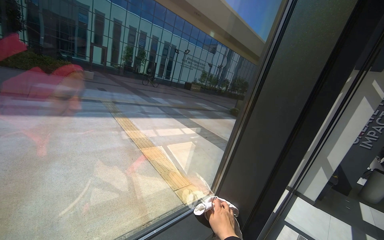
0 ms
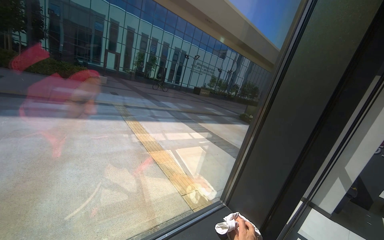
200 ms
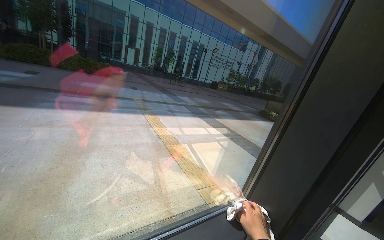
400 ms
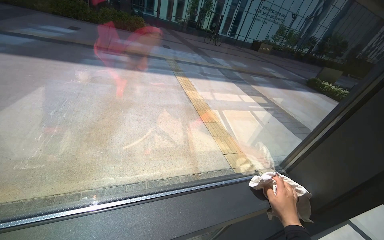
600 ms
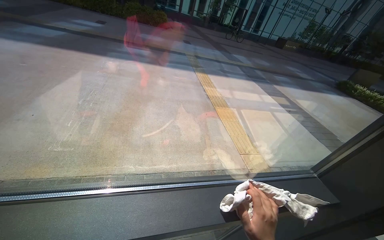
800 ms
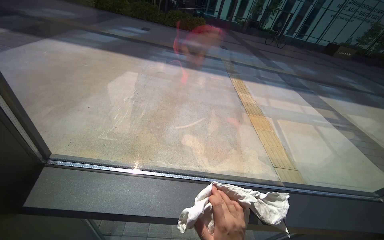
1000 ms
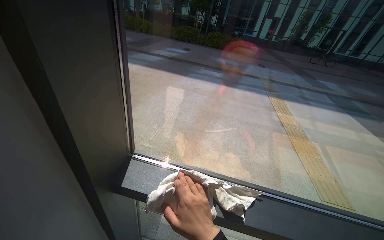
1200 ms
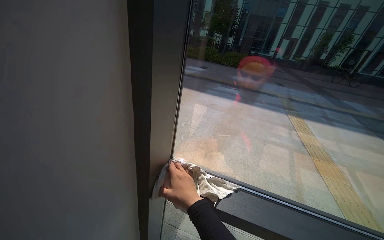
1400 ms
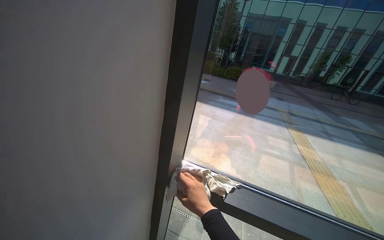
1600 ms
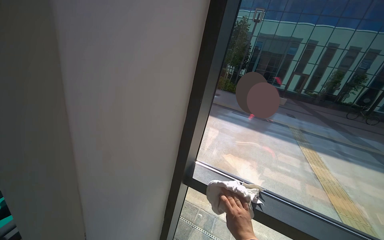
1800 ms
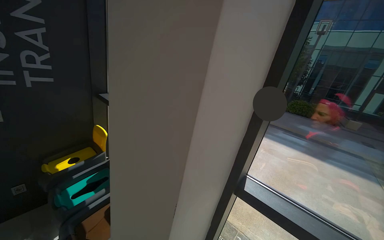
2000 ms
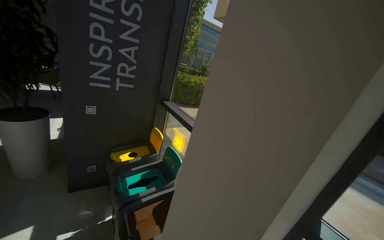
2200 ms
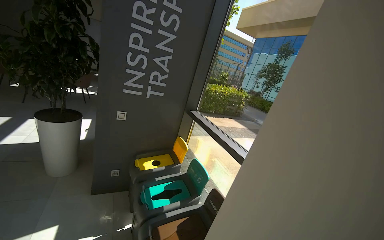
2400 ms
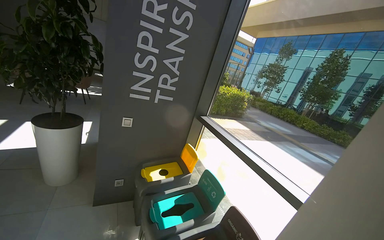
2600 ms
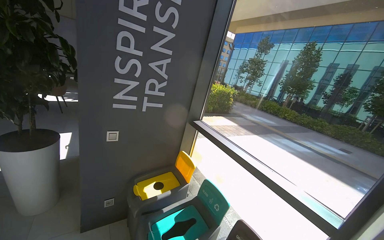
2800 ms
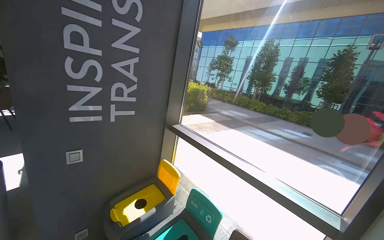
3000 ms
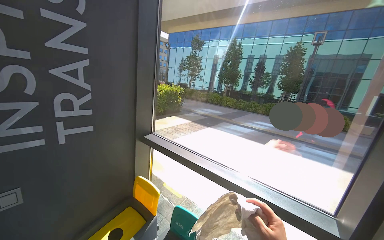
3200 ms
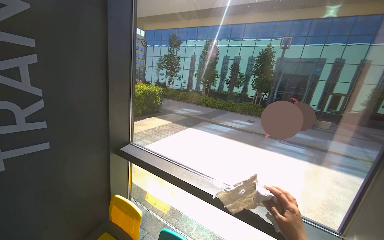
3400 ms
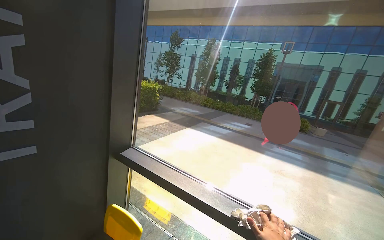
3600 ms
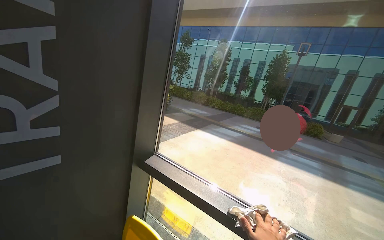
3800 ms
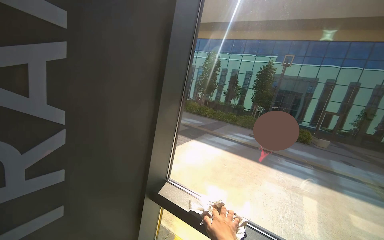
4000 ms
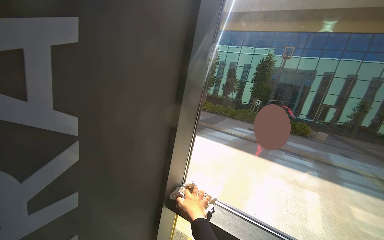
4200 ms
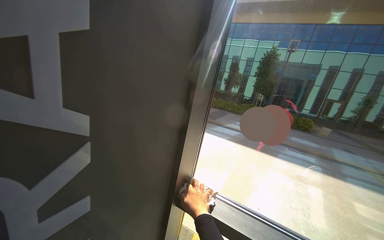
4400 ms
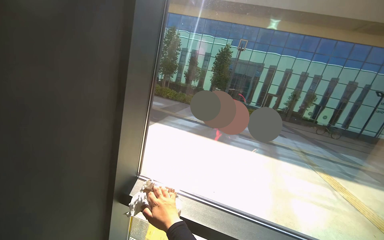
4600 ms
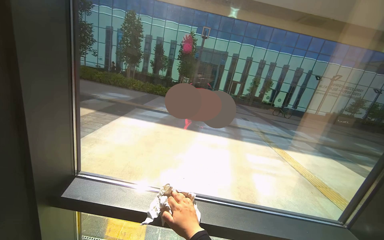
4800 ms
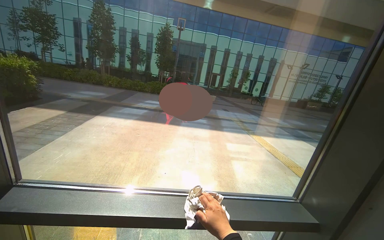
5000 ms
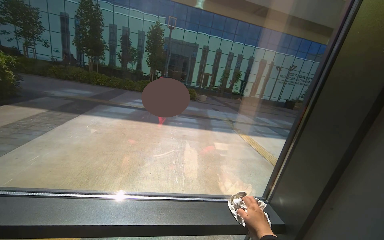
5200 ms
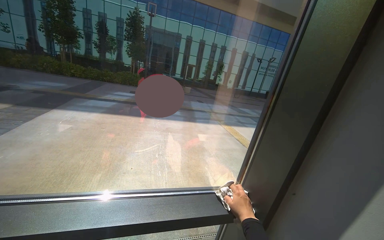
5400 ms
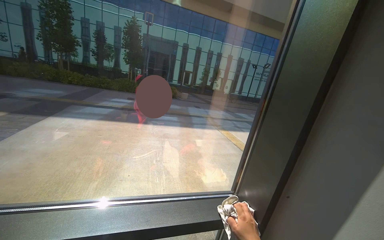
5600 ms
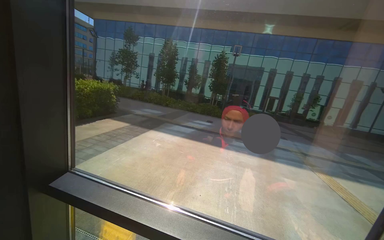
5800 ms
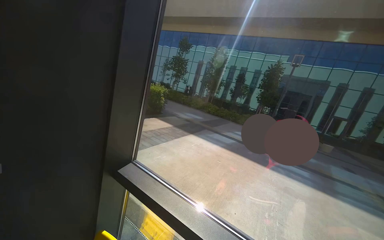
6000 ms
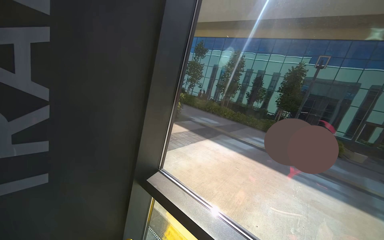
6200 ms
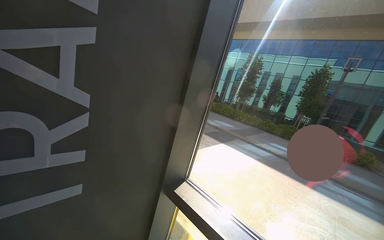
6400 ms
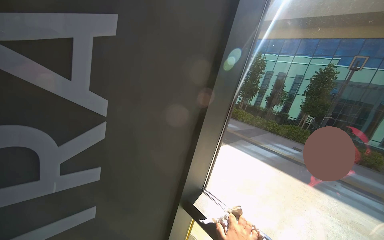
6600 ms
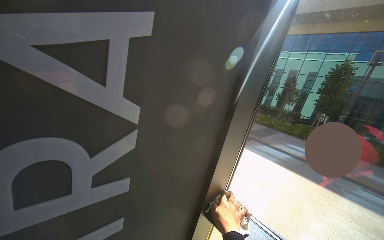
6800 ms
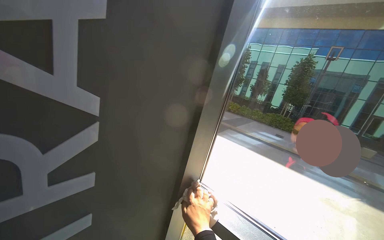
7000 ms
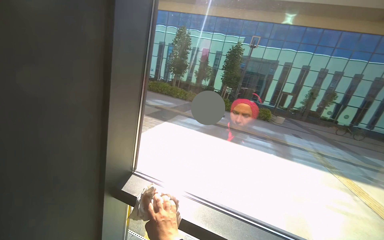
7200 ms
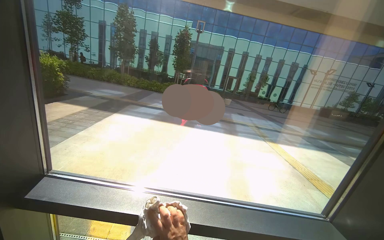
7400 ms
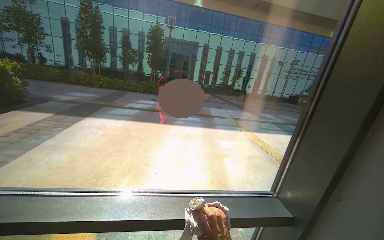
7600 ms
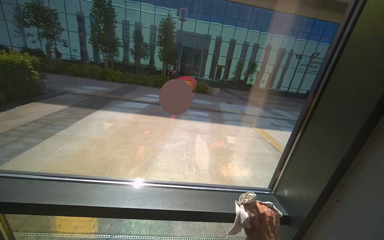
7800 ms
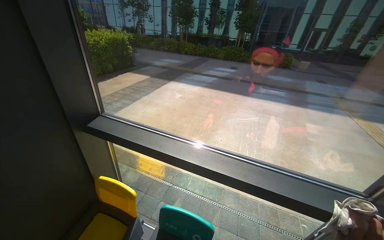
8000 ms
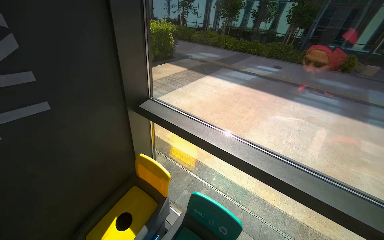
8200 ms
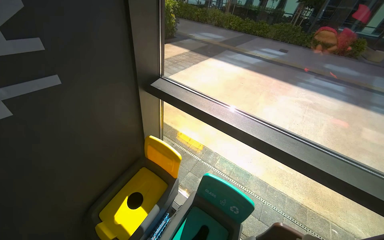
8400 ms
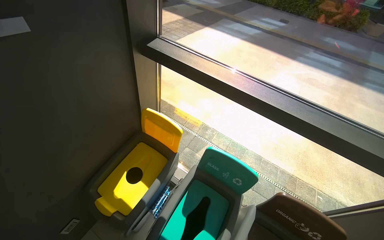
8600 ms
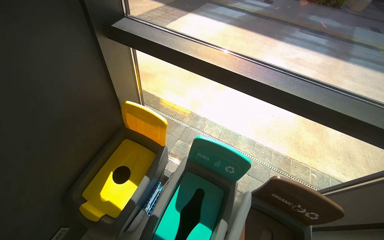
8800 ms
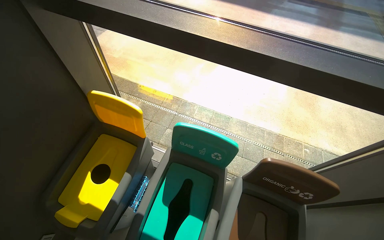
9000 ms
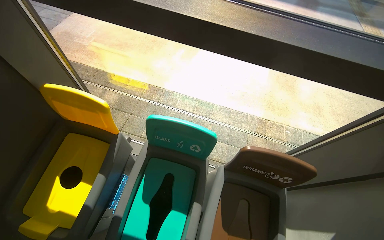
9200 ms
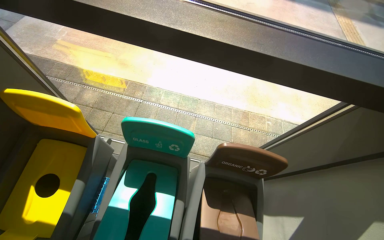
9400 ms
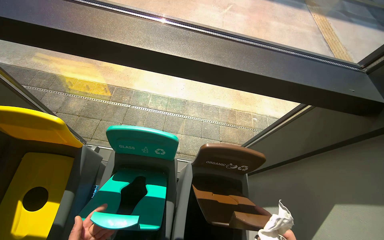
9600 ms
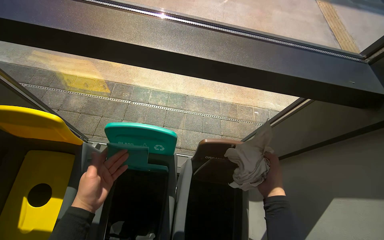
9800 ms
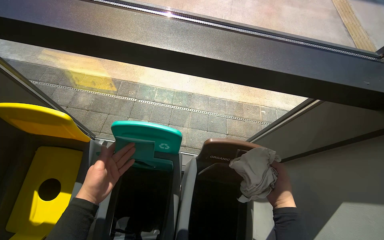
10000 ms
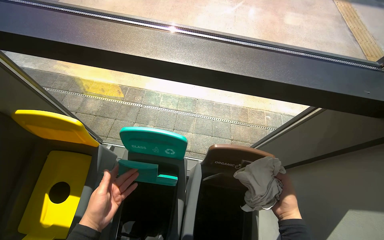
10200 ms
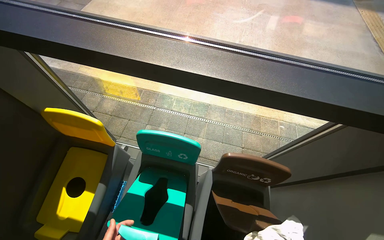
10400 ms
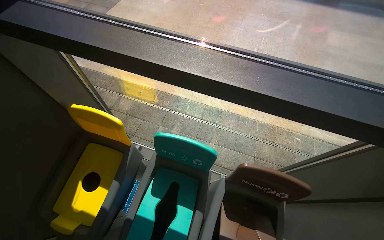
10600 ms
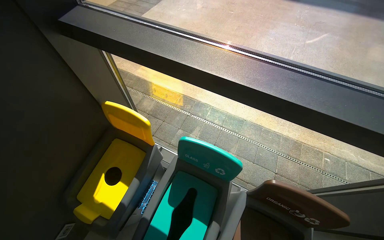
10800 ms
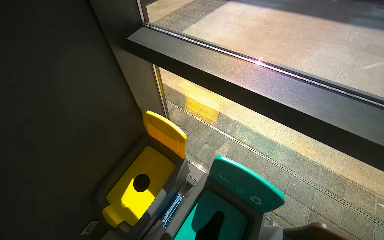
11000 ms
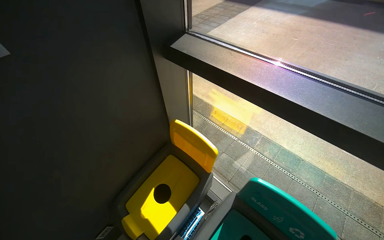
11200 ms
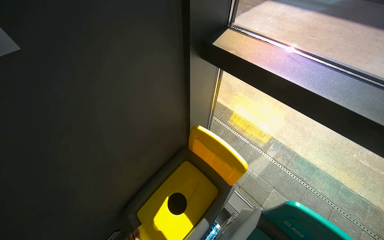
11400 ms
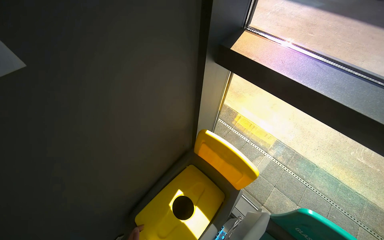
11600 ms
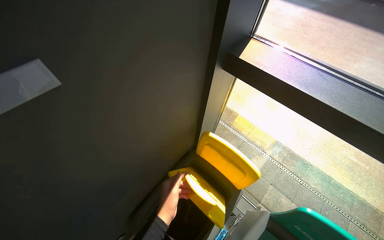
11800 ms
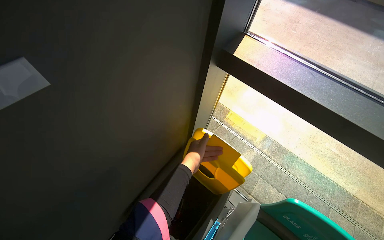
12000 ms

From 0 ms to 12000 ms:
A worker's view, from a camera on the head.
Job: cleaning windows.
The whole recording: Cleaning lobby windows. The worker cleans the frames and glass of the lobby windows with a cloth.
From 0 ms to 1600 ms: The camera travels about 50 cm. The head rotates roughly 60 degrees to the left.
From 1600 ms to 3000 ms: The wearer moves roughly 70 cm. The wearer looks about 30 degrees further to the left. The camera pitches upward, by some 15 degrees.
From 3000 ms to 4400 ms: The head travels about 80 cm. The view swings some 20 degrees to the right.
From 6000 ms to 7600 ms: The wearer looks approximately 40 degrees further to the right.
From 7600 ms to 9000 ms: The view pans to the left by approximately 30 degrees. The view tilts about 35 degrees downward.
From 10400 ms to 12000 ms: The camera travels some 50 cm. The wearer's head swings about 30 degrees to the left.

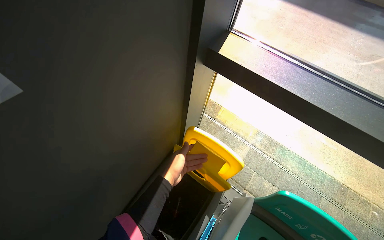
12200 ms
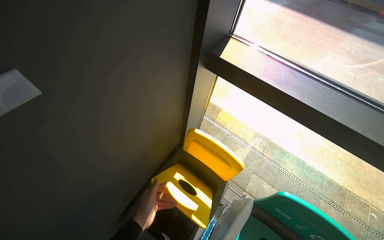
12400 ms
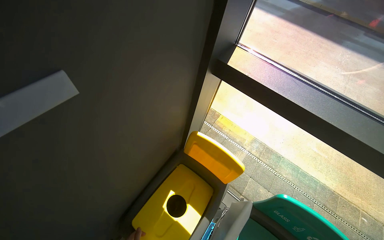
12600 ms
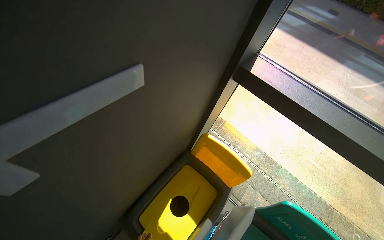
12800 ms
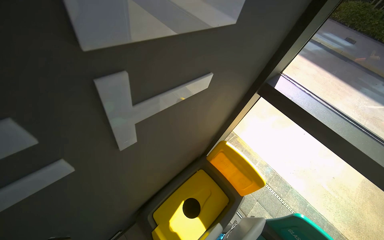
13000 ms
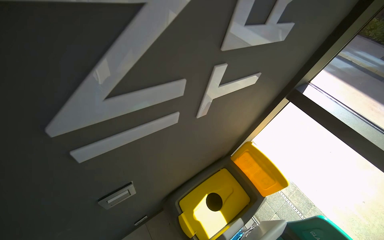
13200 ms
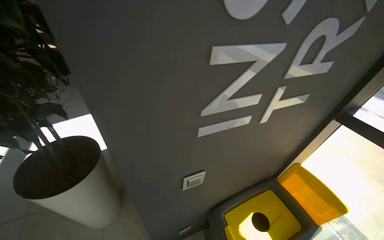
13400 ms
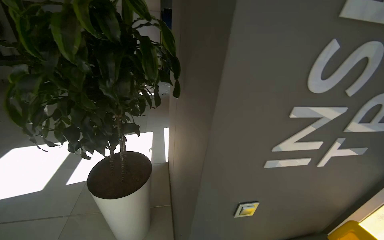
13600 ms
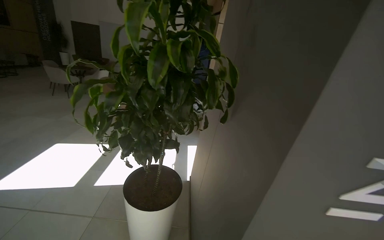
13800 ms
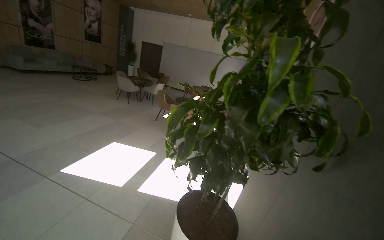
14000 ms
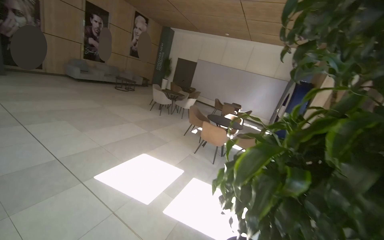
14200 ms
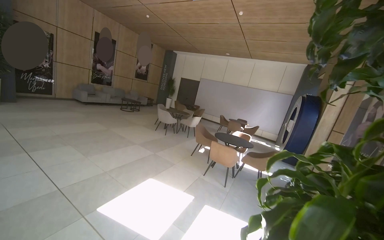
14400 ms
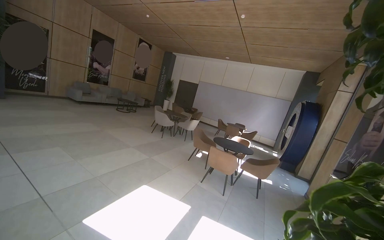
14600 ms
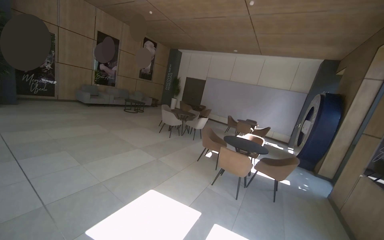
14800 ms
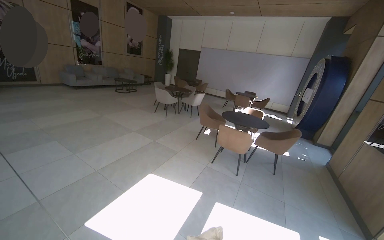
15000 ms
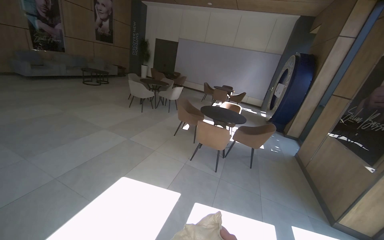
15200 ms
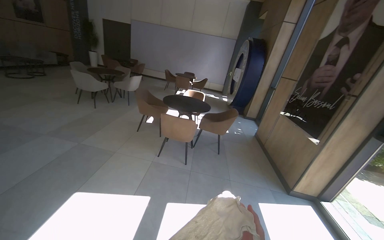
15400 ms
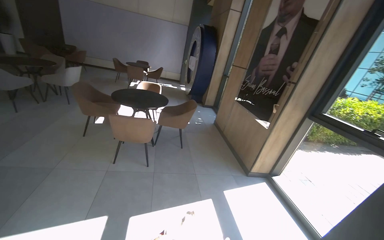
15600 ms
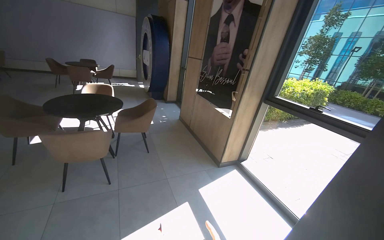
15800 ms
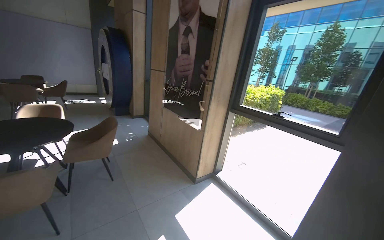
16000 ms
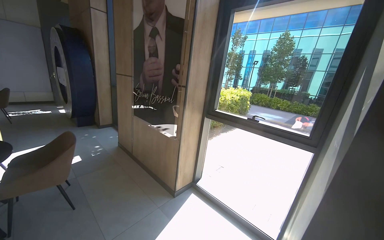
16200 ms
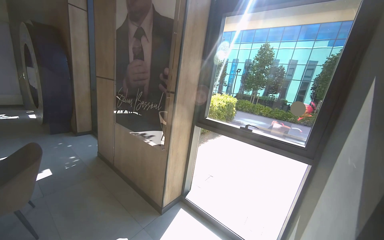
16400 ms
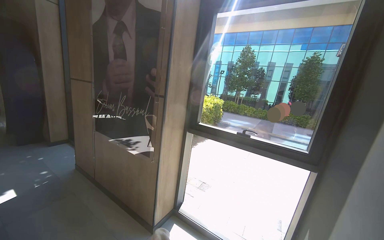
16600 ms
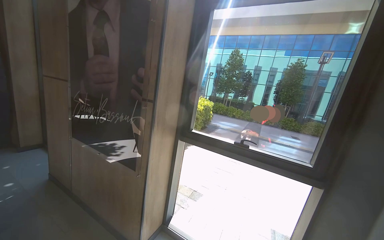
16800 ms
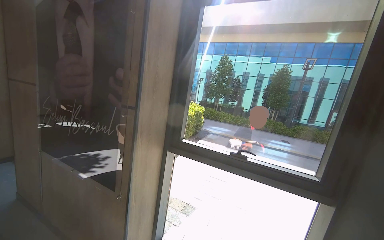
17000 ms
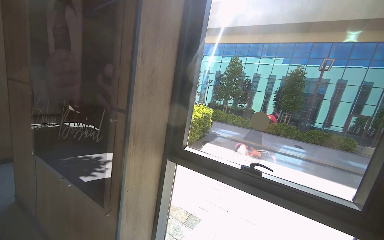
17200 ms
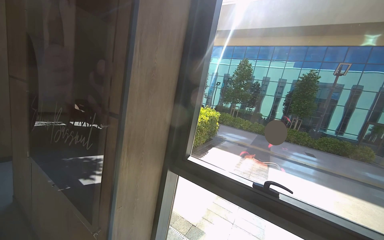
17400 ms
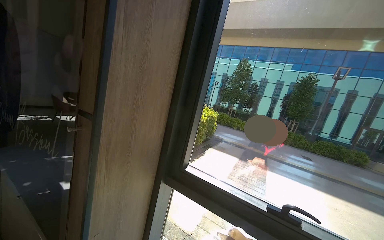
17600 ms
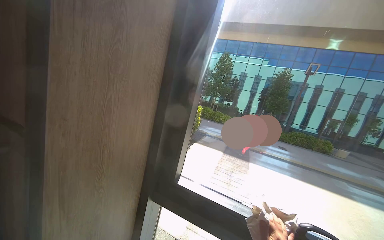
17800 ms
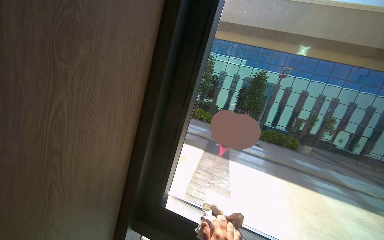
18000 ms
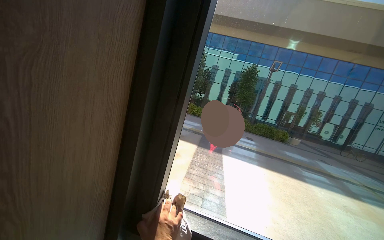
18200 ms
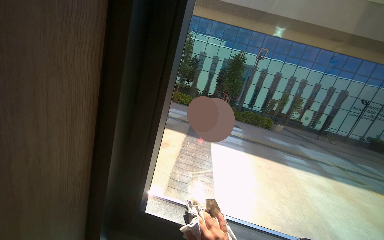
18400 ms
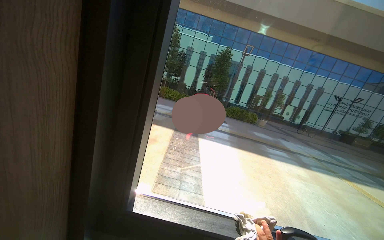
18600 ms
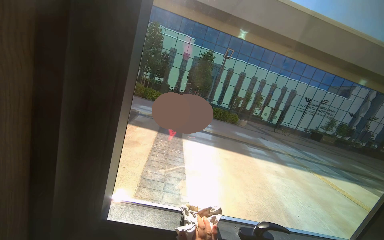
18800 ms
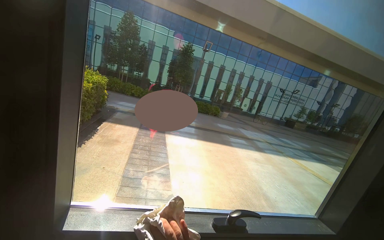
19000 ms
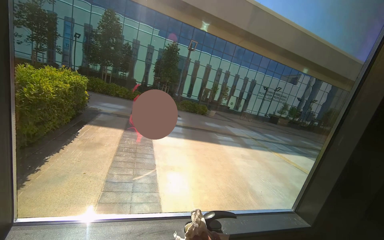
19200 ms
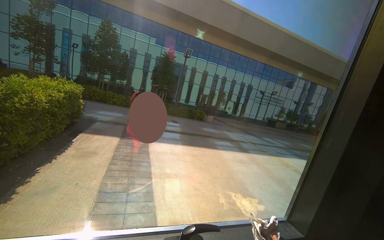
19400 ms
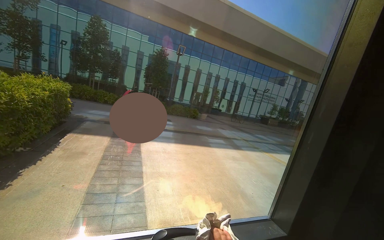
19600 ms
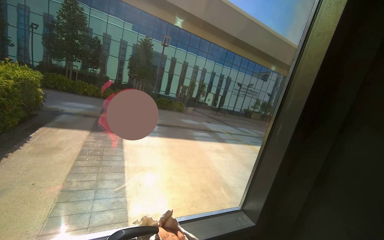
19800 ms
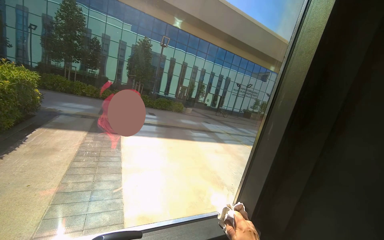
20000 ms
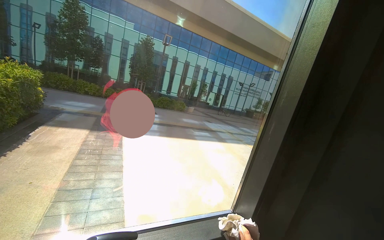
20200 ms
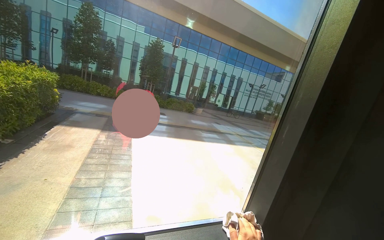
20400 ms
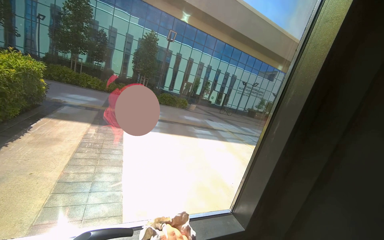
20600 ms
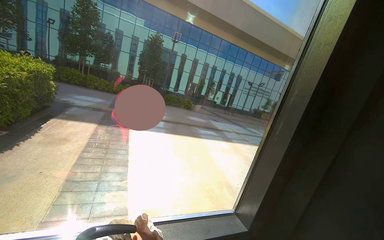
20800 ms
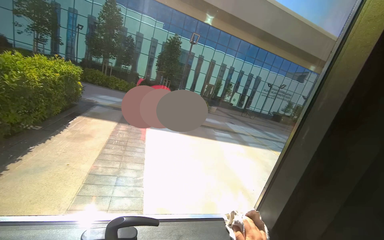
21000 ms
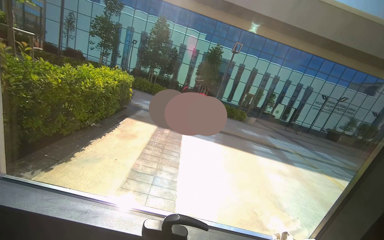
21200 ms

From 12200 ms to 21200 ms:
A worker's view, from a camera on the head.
Job: cleaning windows.
The whole recording: Cleaning lobby windows. The worker cleans the frames and glass of the lobby windows with a cloth.
From 12200 ms to 13800 ms: The wearer moves roughly 90 cm. The wearer's head swings some 50 degrees to the left. The view tips upward by some 45 degrees.
From 13800 ms to 15200 ms: The wearer moves some 1 m. The camera is aimed some 20 degrees further to the left.
From 15200 ms to 16600 ms: The camera is carried some 1.5 m. The head rotates some 80 degrees to the right.
From 16600 ms to 18200 ms: The wearer moves about 1 m. The view pans to the right by some 20 degrees.
From 18200 ms to 19800 ms: The head turns to the right by about 35 degrees.
From 19800 ms to 21200 ms: The view pans to the left by some 20 degrees.
